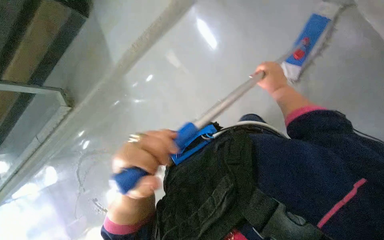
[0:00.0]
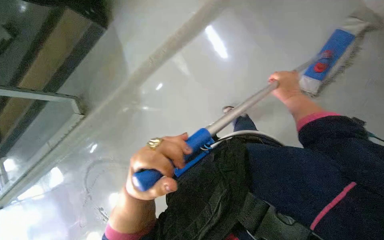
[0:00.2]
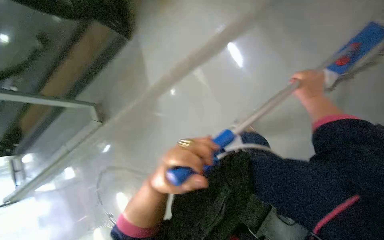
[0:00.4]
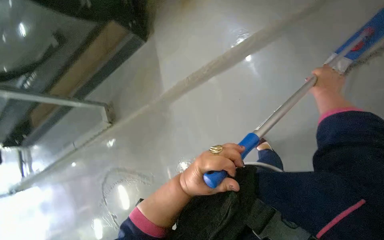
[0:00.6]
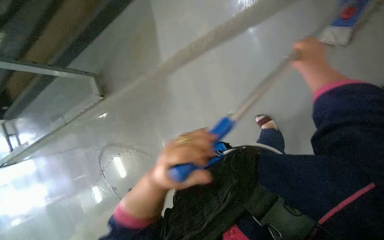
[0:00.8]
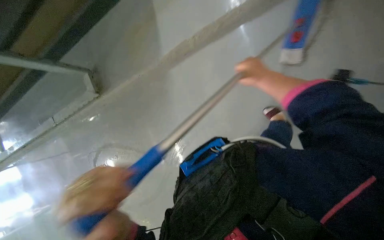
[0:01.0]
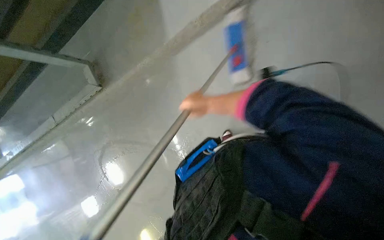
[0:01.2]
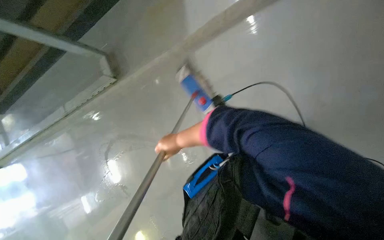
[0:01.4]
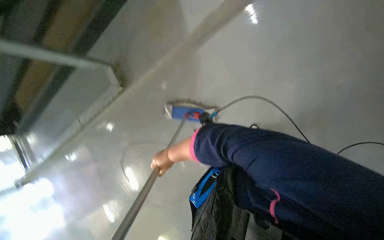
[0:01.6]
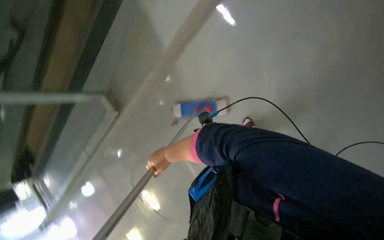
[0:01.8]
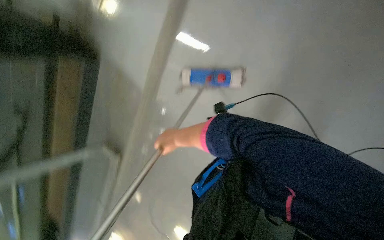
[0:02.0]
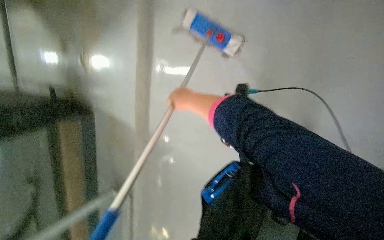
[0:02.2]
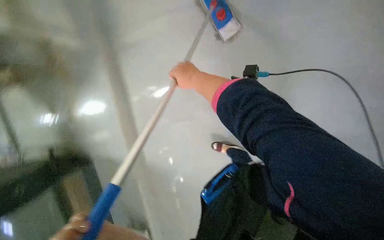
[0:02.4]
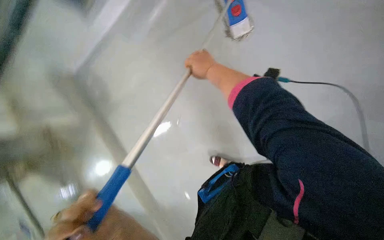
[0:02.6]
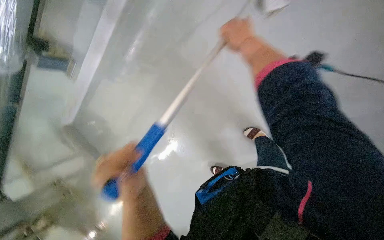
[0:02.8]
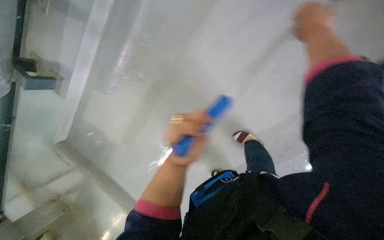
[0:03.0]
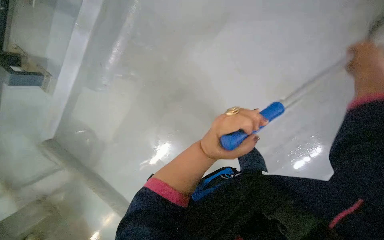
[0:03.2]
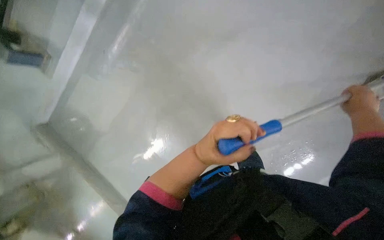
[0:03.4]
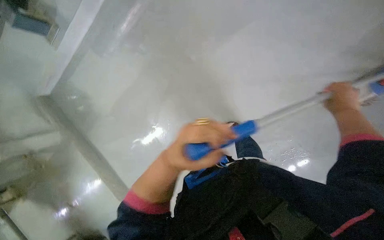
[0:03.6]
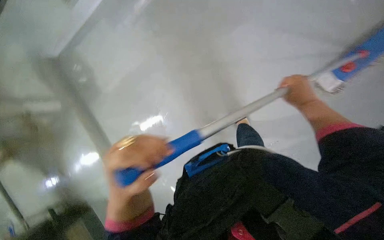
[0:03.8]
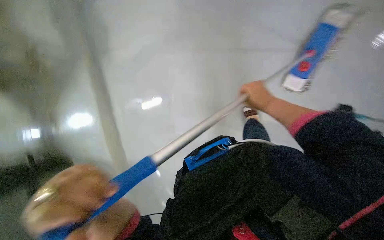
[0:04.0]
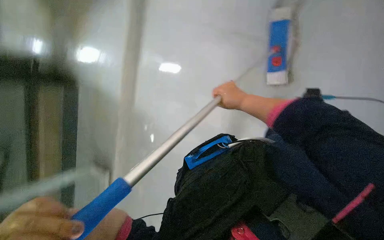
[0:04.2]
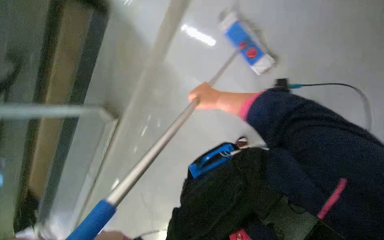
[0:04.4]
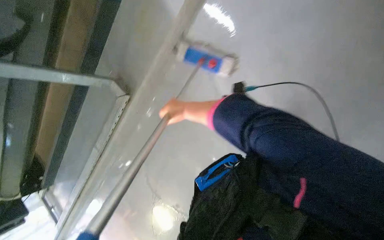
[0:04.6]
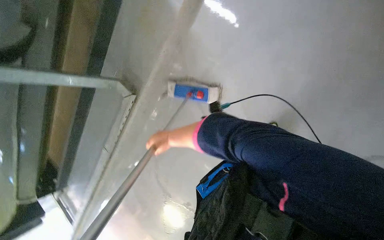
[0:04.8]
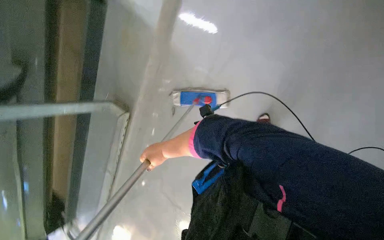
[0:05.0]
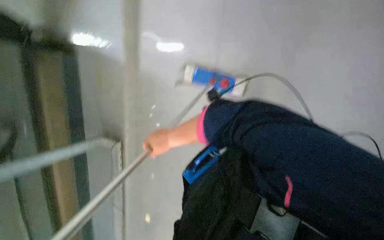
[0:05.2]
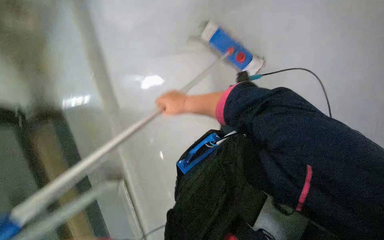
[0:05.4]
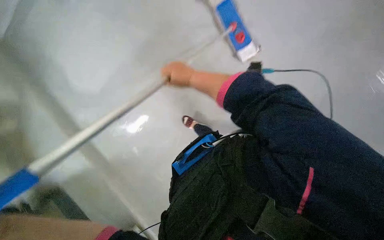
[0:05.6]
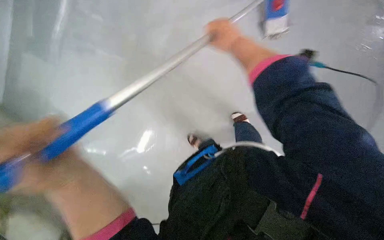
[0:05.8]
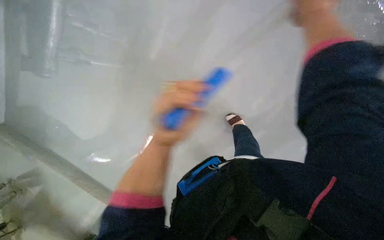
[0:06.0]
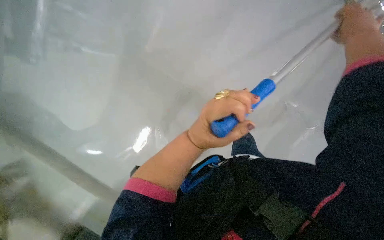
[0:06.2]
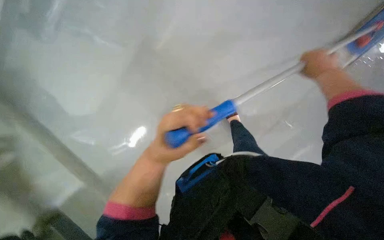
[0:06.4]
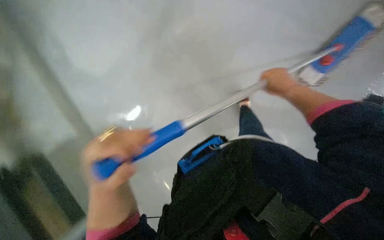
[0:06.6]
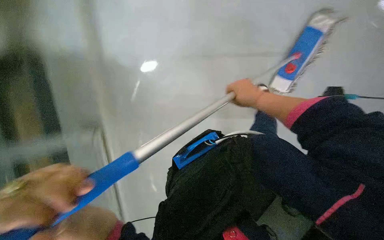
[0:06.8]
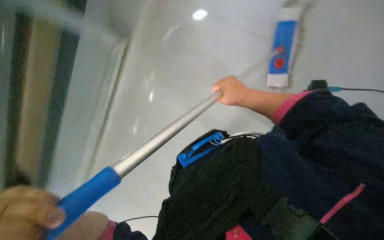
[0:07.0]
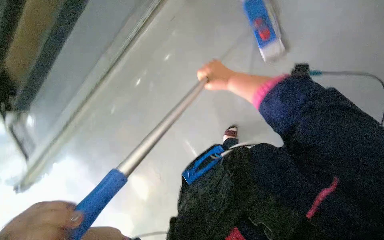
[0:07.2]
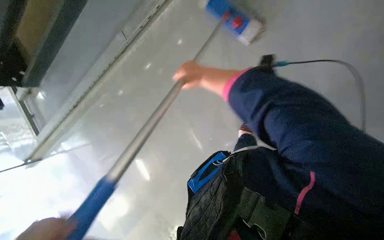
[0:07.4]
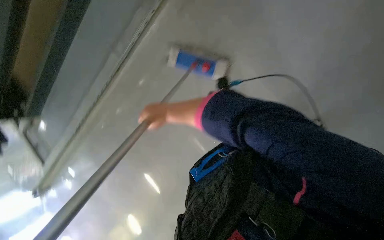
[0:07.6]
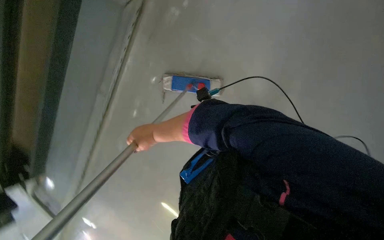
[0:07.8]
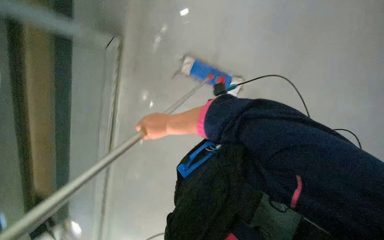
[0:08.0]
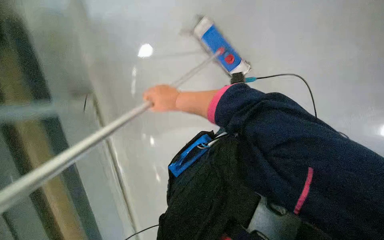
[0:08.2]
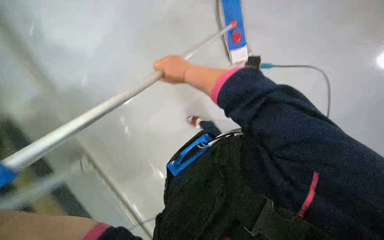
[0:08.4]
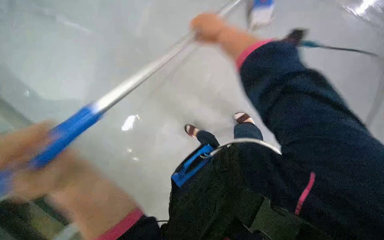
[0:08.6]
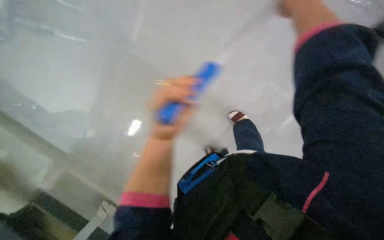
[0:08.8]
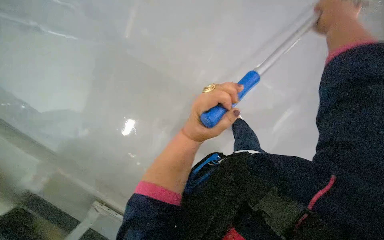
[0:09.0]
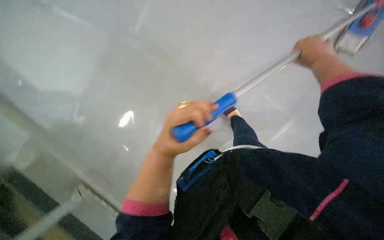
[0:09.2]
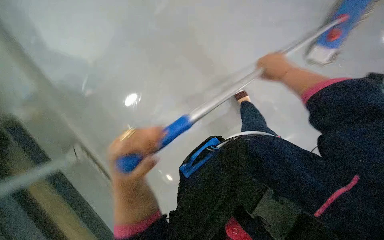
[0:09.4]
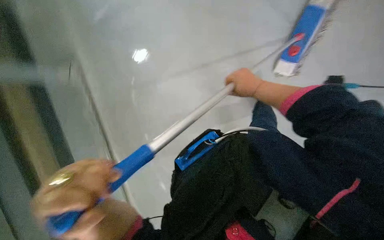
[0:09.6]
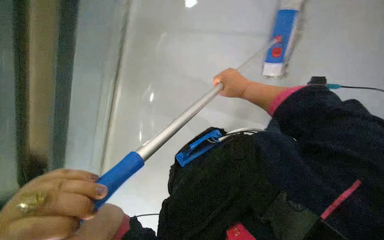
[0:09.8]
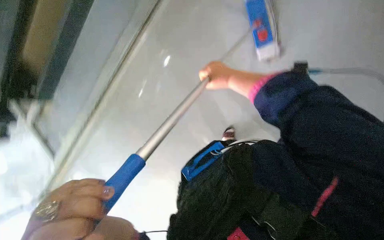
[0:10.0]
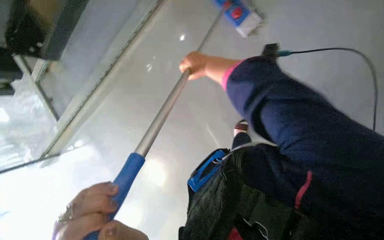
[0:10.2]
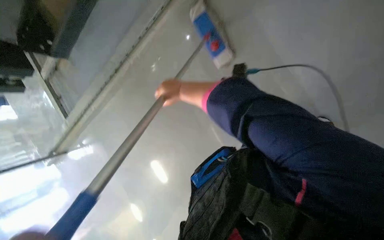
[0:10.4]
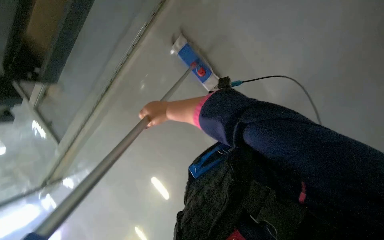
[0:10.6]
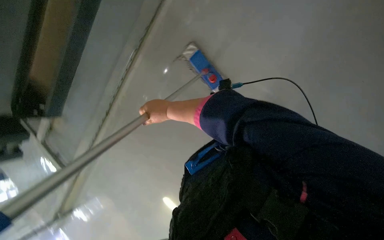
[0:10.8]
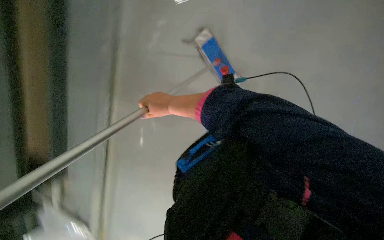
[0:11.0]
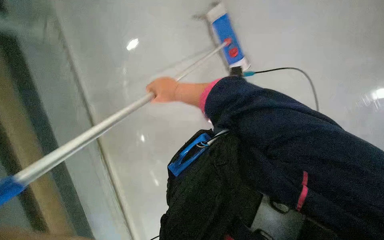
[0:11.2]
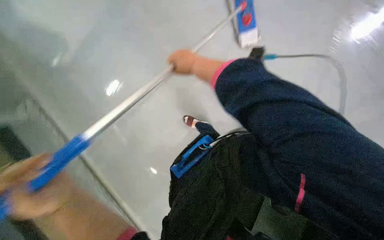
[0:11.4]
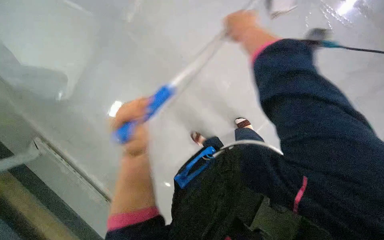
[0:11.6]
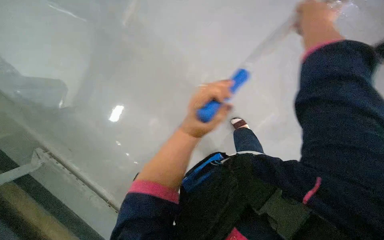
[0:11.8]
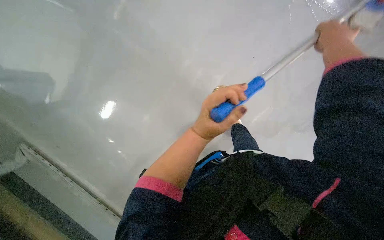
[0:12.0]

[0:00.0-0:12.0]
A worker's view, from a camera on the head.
Job: mopping floor.
The whole recording: Mopping the floor. The worker mops the floor with a flat mop, moving across different areas of the room.
0:00.0 to 0:01.6: The right hand moves to the left, farther from the camera and down the picture, some 80 cm.
0:03.0 to 0:04.4: The right hand heads to the left, farther from the camera and down the picture, covering roughly 35 cm.
0:10.4 to 0:12.0: The scene rotates counterclockwise by about 25 degrees.

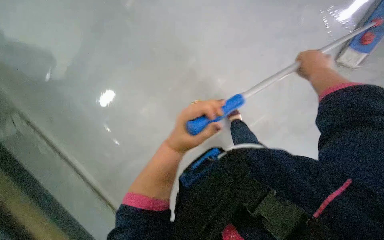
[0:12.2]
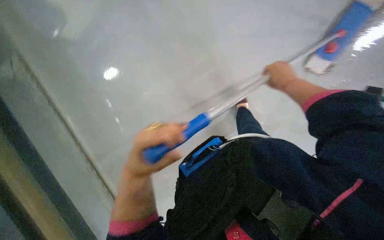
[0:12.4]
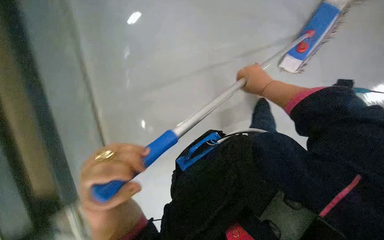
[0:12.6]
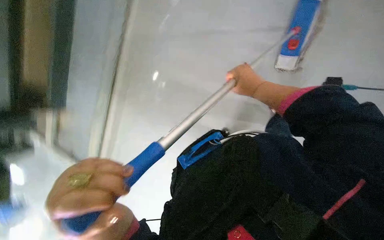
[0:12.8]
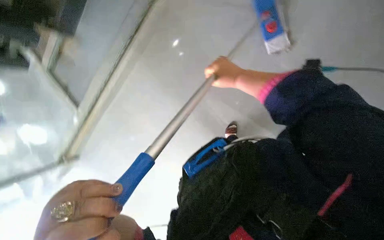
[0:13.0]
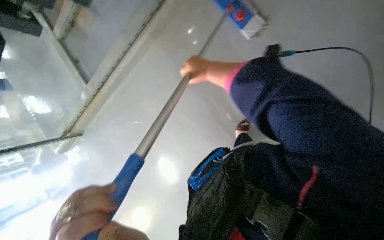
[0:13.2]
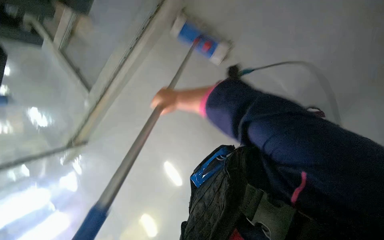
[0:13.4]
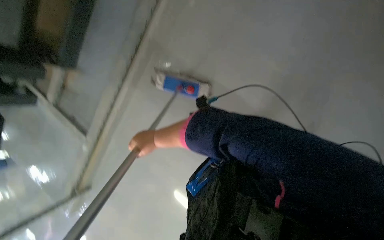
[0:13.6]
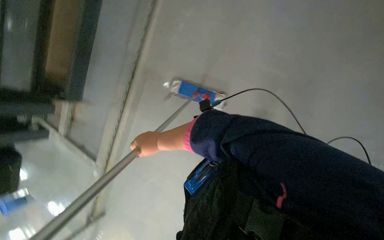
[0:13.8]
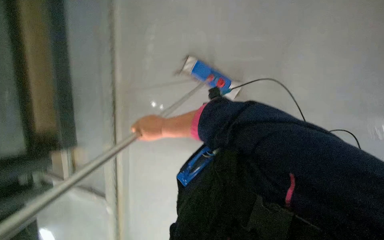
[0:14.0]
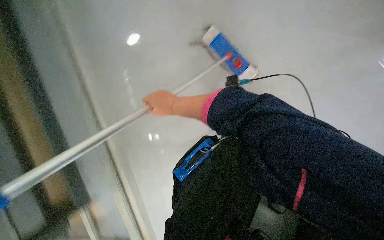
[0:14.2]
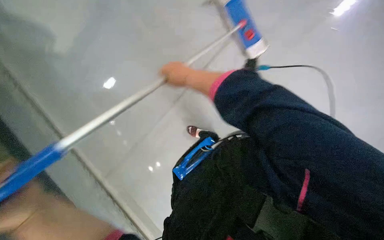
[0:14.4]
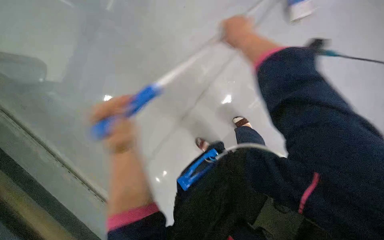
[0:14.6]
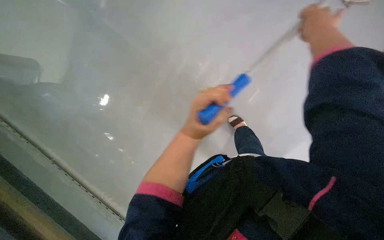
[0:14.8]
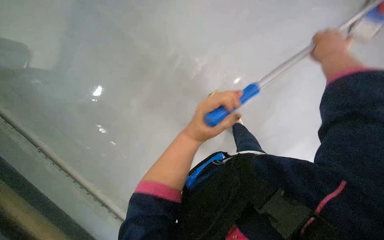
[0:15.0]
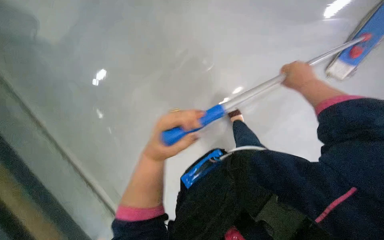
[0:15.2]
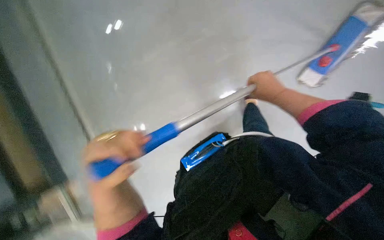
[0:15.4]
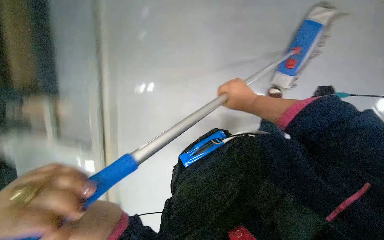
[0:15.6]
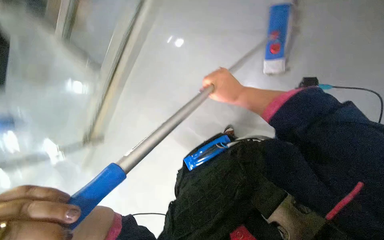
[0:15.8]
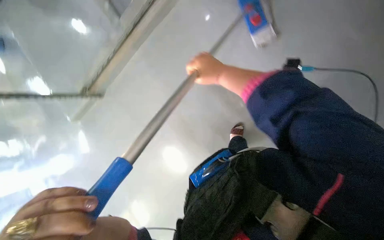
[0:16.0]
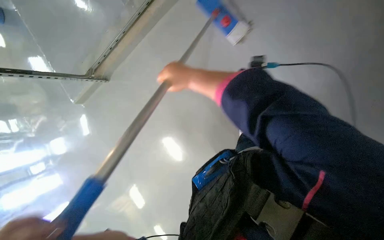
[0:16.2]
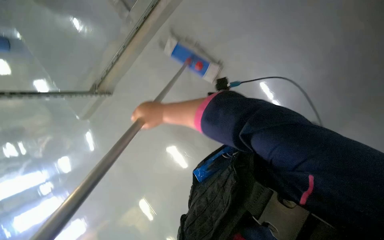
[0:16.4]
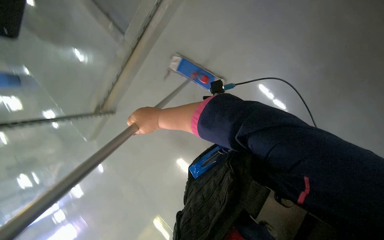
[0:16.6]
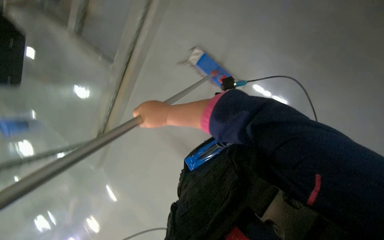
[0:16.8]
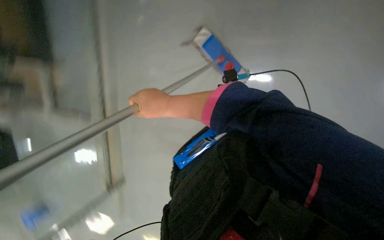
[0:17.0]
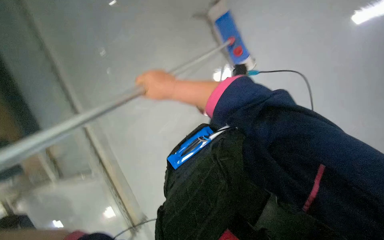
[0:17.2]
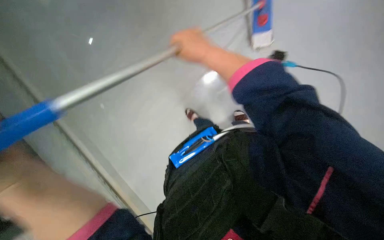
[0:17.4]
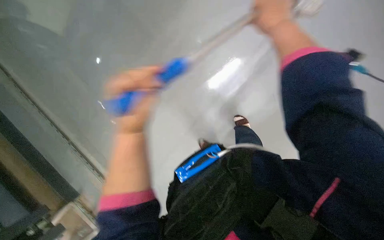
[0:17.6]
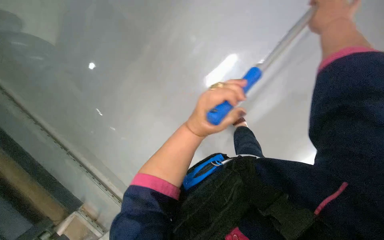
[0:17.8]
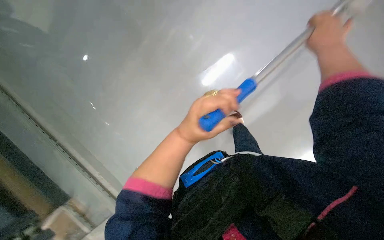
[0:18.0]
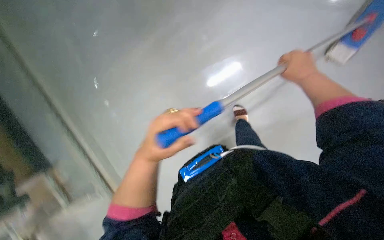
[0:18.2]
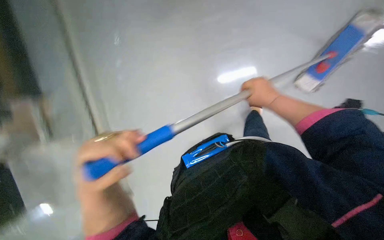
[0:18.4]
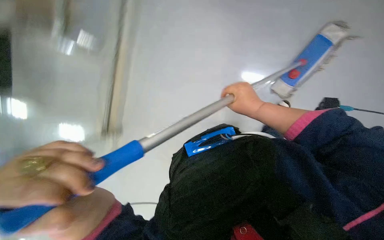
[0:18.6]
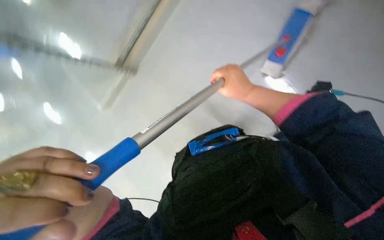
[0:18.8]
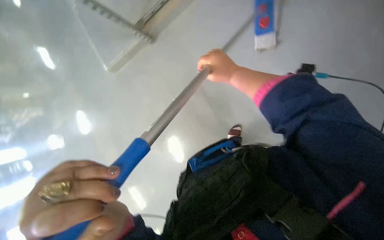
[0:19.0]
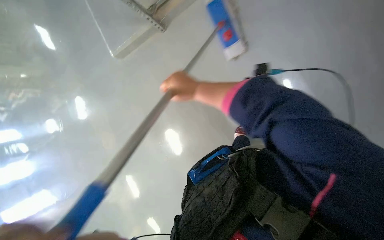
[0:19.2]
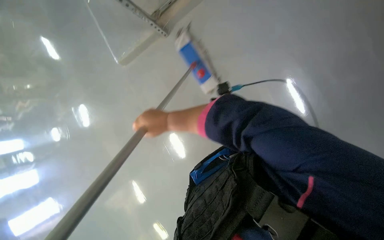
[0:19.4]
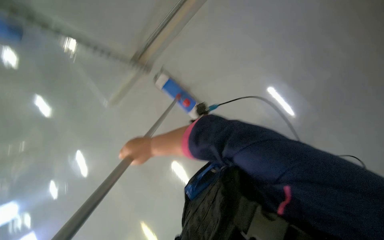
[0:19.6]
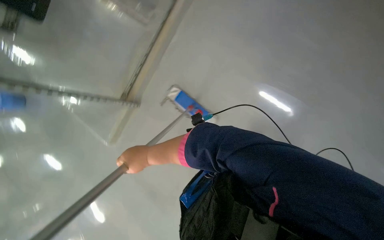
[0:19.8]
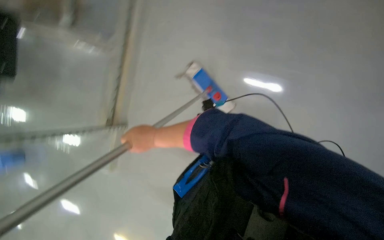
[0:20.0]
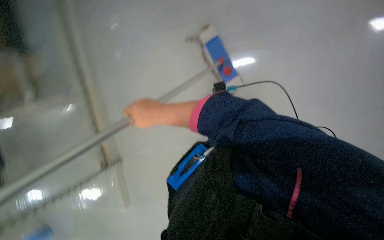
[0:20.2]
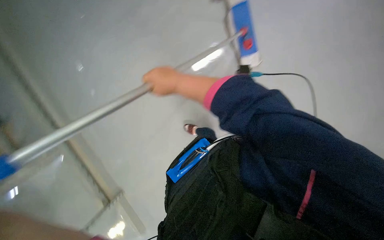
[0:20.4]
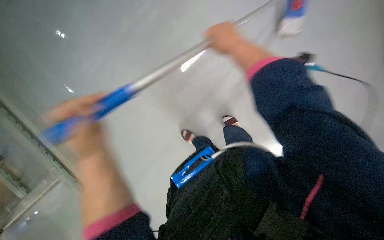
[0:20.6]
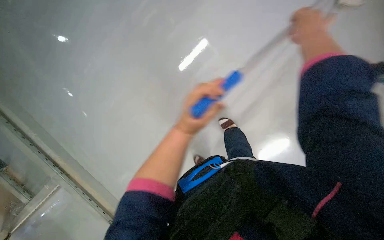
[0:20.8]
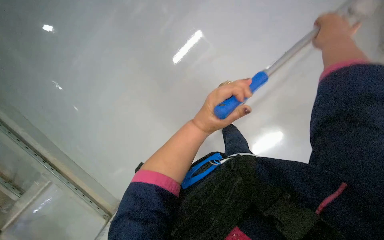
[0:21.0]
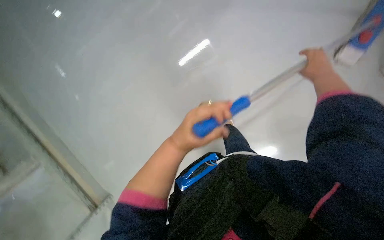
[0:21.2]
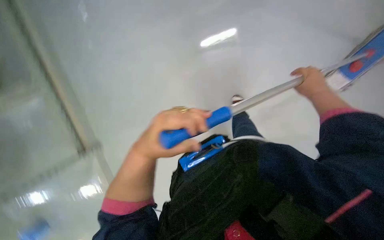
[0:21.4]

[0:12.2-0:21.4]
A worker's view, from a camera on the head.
Job: mopping floor.
The whole recording: Mopping the floor. The worker mops the floor with a flat mop, moving across different areas of the room.
0:12.2 to 0:13.8: The right hand is displaced to the left by some 50 cm.
0:13.8 to 0:15.2: The right hand is displaced to the right and up the picture by about 50 cm.
0:16.8 to 0:18.4: The view tilts approximately 20 degrees downward. The scene turns about 25 degrees clockwise in the picture. The right hand goes approximately 30 cm to the right and farther from the camera.
0:18.4 to 0:19.8: The camera pitches upward, by roughly 15 degrees. Everything in view rotates some 30 degrees counterclockwise.
